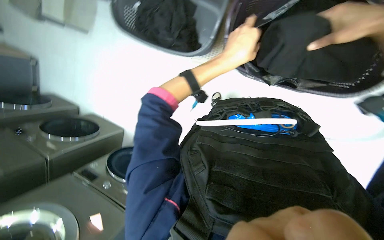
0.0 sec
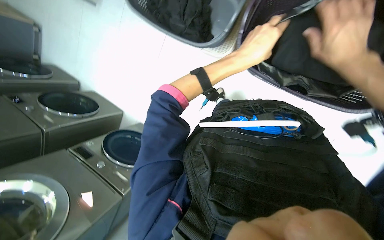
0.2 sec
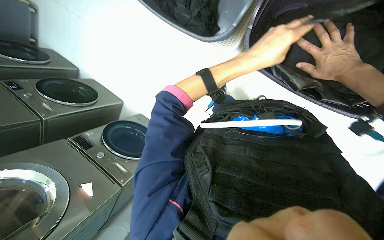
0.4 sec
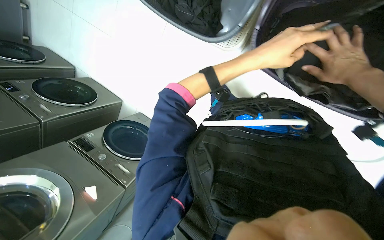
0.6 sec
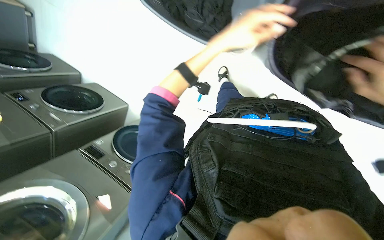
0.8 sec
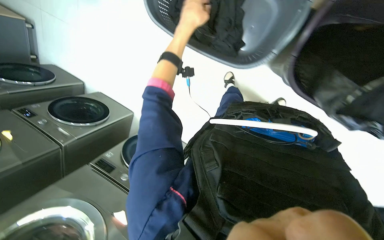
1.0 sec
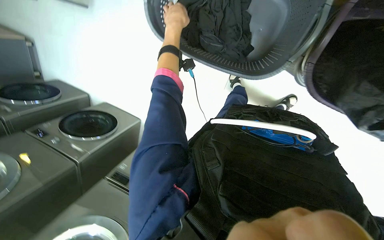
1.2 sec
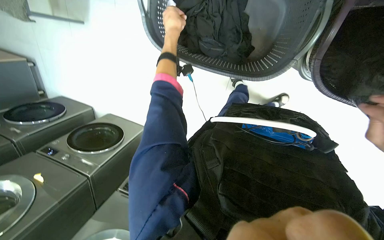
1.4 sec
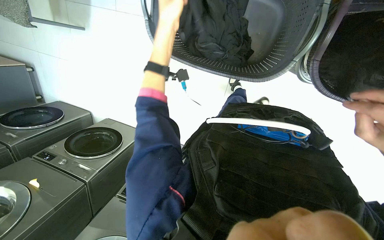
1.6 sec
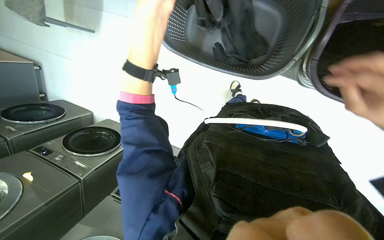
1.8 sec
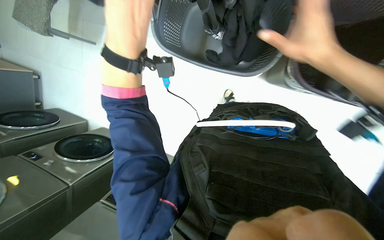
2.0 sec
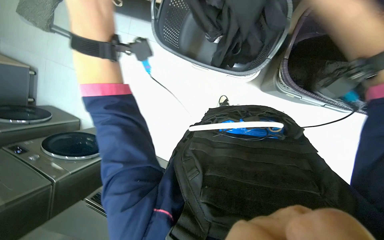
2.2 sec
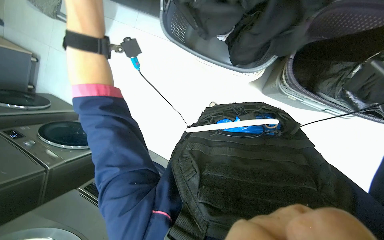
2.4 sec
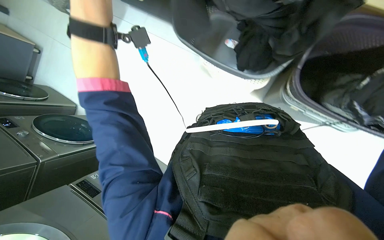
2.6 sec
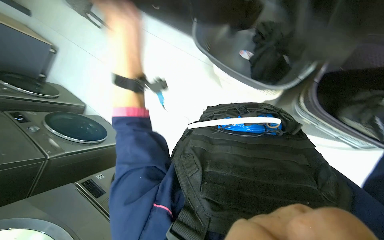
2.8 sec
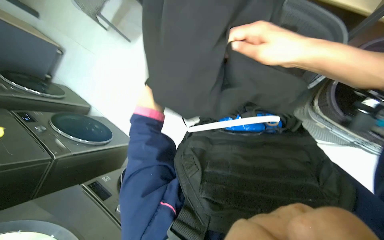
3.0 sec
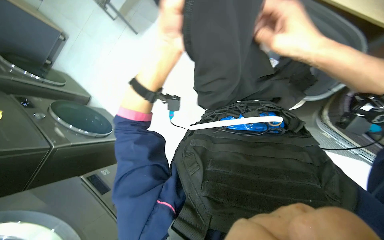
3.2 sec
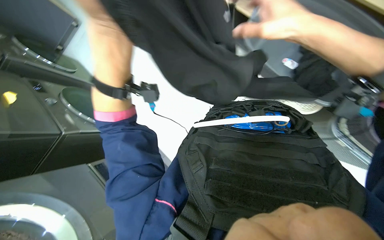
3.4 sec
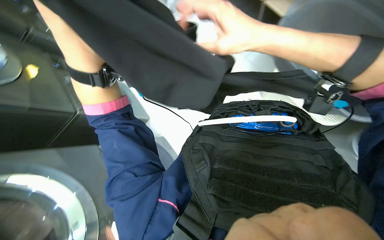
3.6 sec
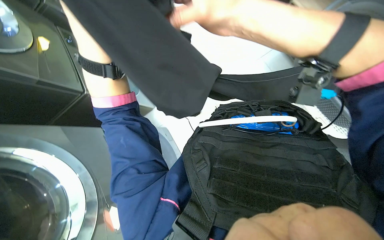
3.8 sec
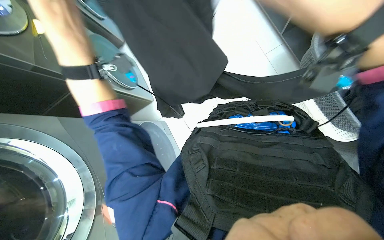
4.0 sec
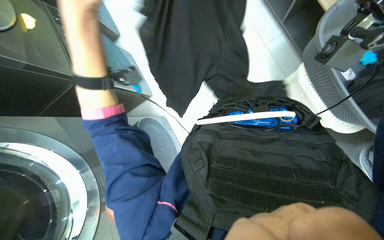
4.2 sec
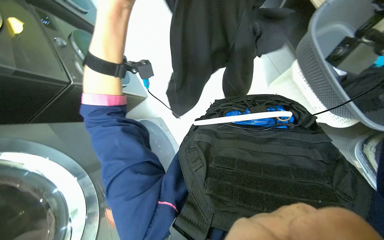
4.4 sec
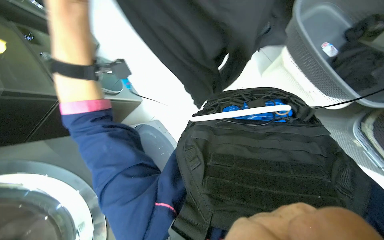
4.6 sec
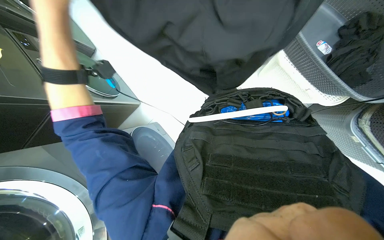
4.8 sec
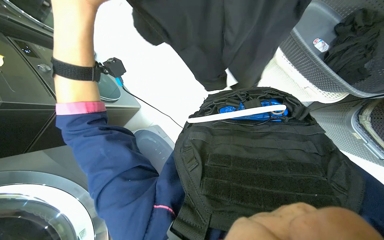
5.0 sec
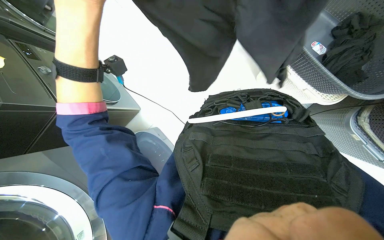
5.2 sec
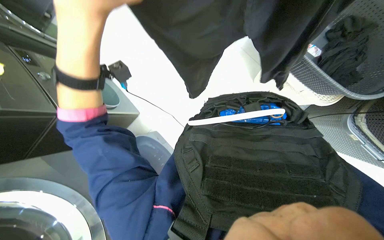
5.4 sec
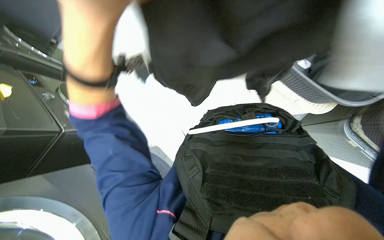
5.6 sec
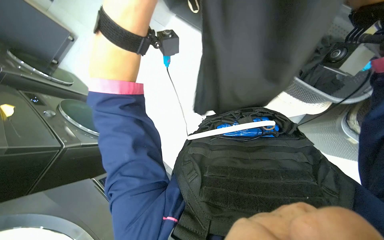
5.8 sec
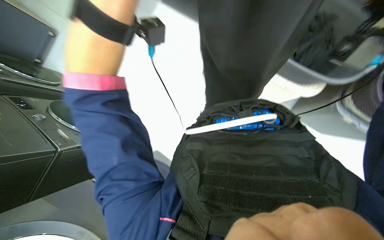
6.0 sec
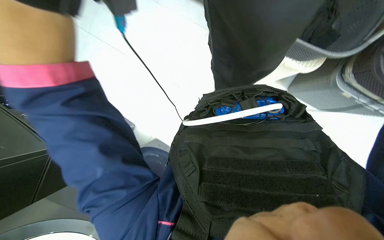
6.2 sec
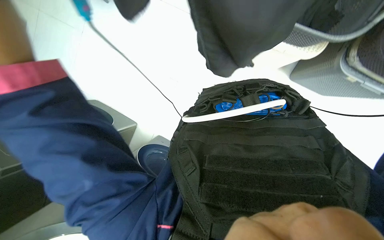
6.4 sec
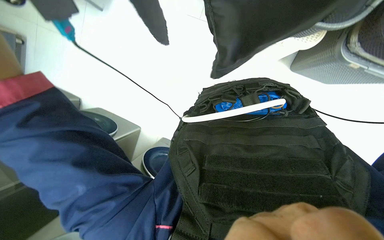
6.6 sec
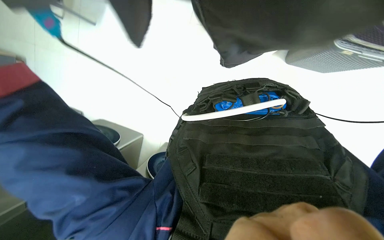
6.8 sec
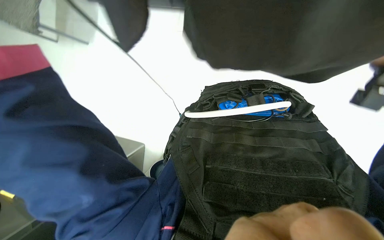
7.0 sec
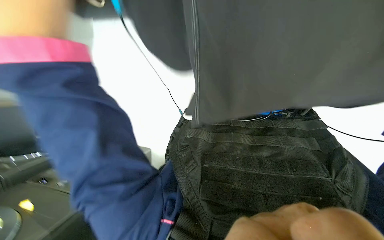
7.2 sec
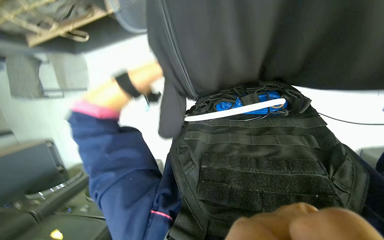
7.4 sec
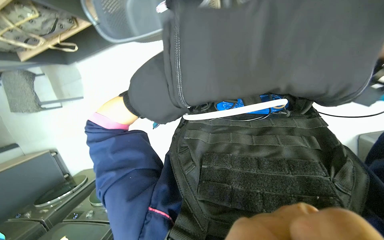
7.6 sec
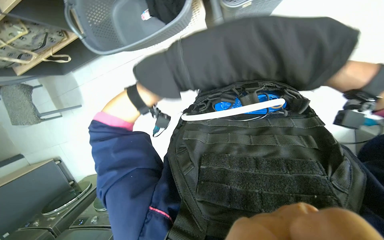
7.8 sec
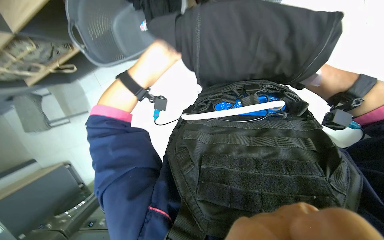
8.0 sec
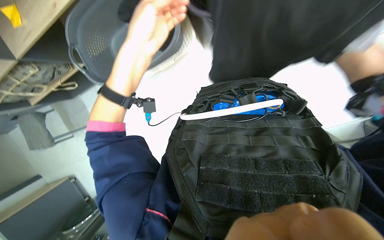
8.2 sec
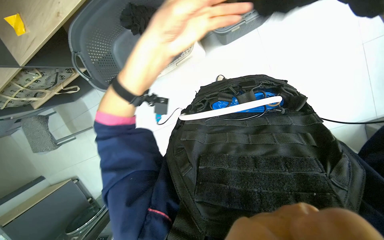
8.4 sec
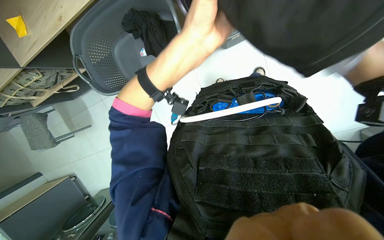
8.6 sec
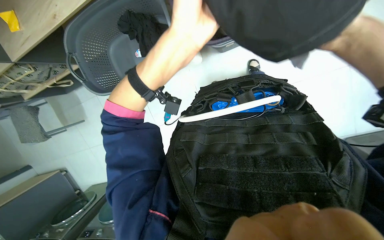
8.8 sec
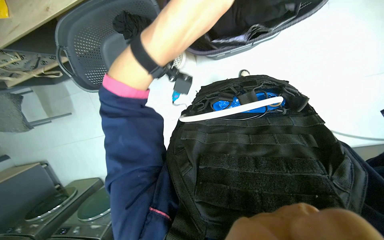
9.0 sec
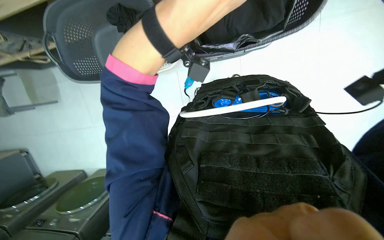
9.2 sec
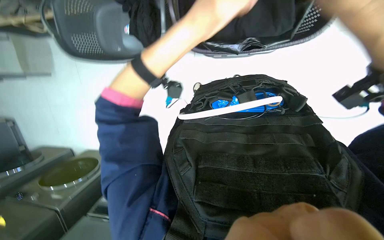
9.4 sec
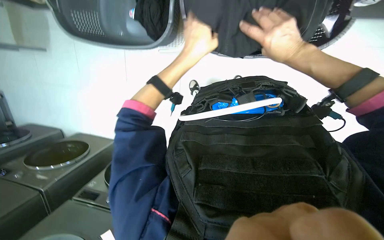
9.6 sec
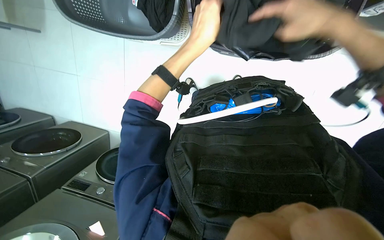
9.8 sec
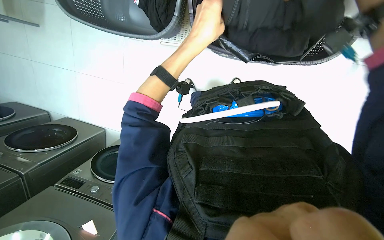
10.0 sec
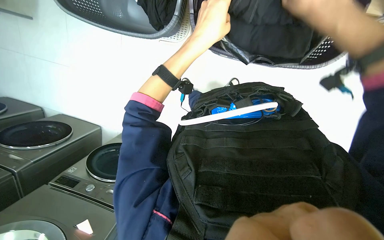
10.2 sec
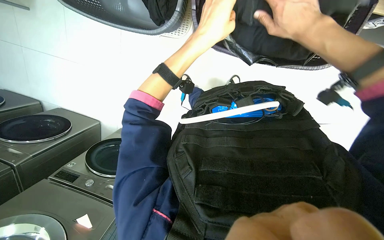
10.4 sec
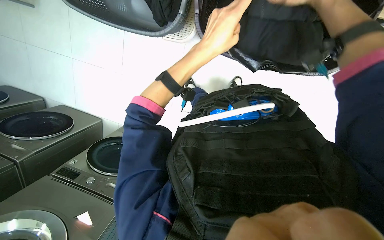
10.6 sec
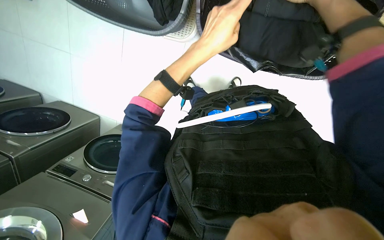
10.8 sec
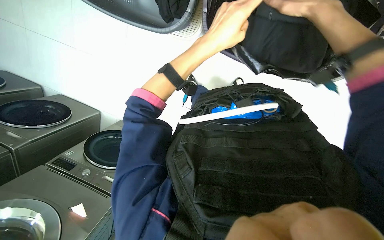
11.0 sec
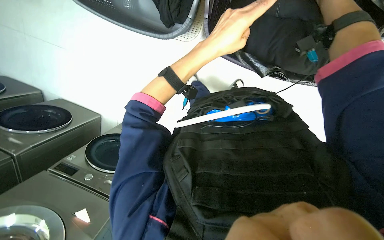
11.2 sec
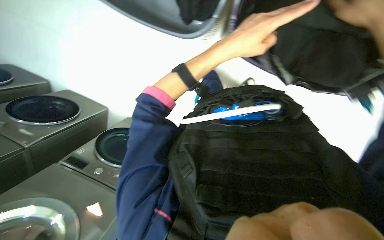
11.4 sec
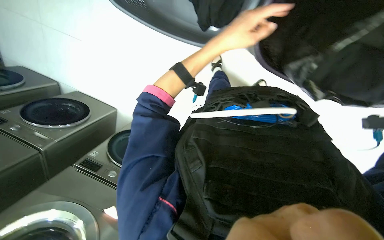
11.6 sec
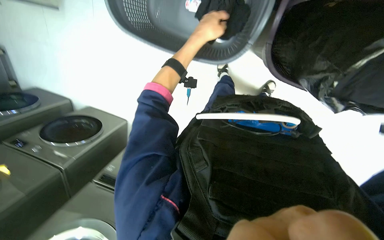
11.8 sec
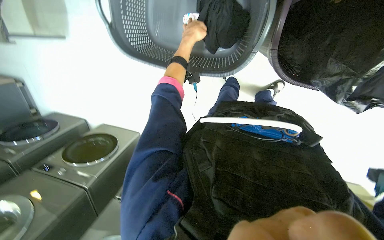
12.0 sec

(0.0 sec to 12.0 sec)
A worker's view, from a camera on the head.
Job: managing laundry.
The whole recording: Folding and packing clothes into bag. The worker folds black clothes and packs them into a bag.
0.0 sec - 1.6 sec: The left hand shifts approximately 50 cm to the left and up the picture.
1.6 sec - 3.0 sec: The view tips upward by approximately 20 degrees. The left hand travels down the picture and nearer to the camera by some 30 cm.
3.0 sec - 4.4 sec: The left hand travels to the left by some 20 cm.
9.0 sec - 10.4 sec: The left hand goes some 10 cm farther from the camera.
10.4 sec - 12.0 sec: The left hand heads up the picture, covering some 15 cm.

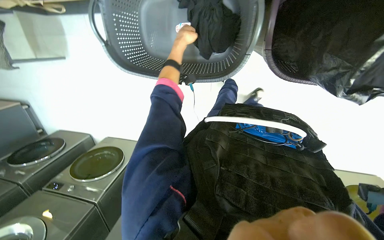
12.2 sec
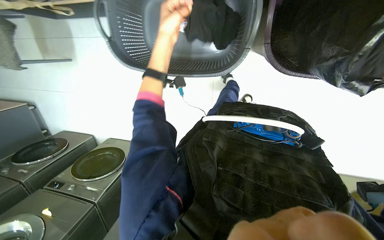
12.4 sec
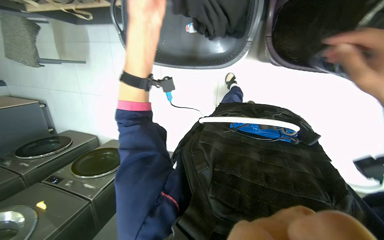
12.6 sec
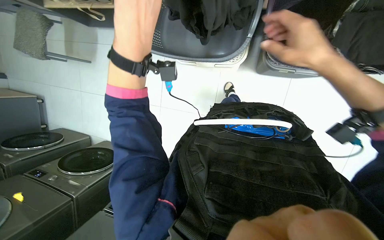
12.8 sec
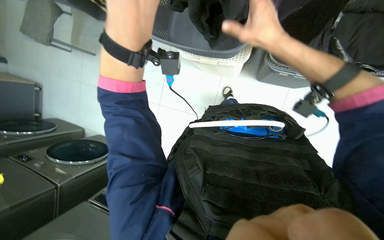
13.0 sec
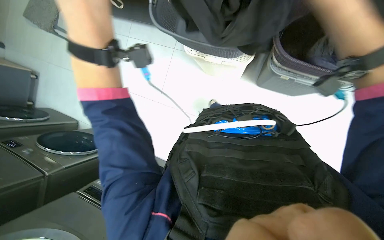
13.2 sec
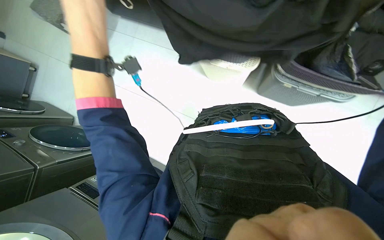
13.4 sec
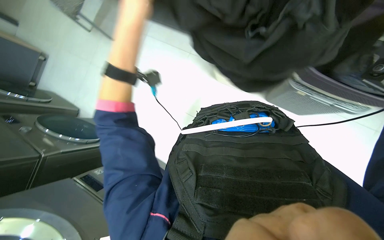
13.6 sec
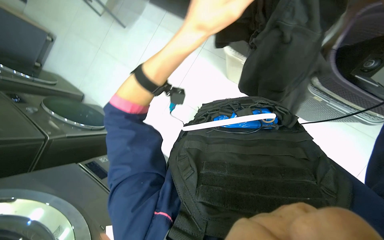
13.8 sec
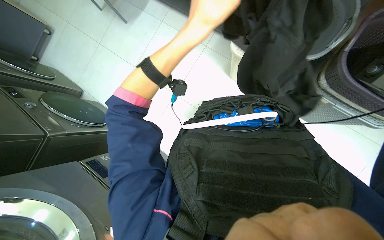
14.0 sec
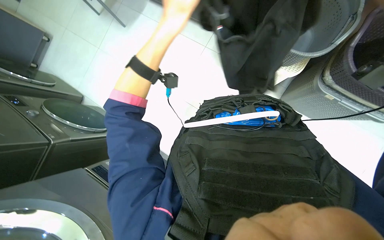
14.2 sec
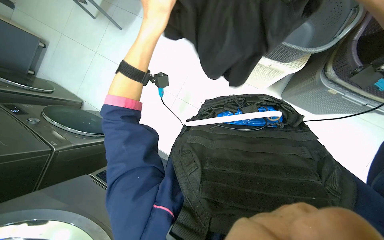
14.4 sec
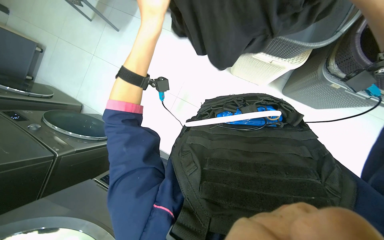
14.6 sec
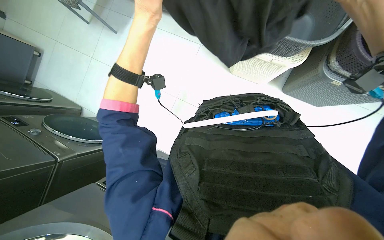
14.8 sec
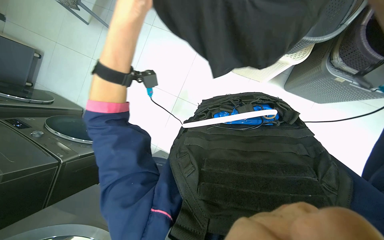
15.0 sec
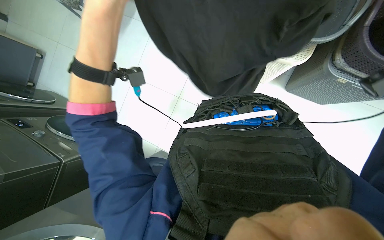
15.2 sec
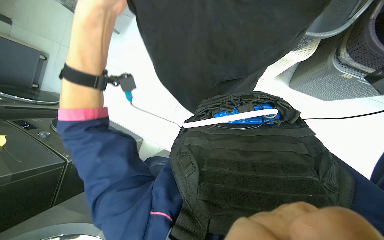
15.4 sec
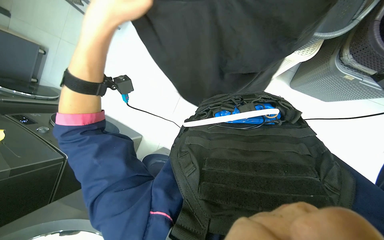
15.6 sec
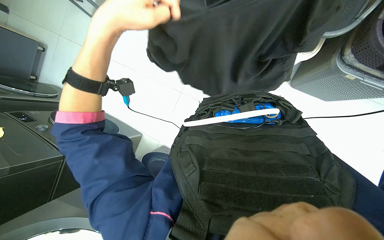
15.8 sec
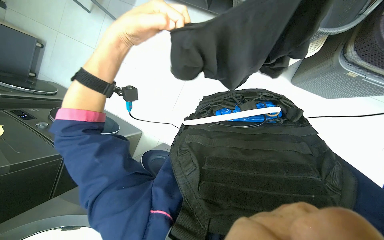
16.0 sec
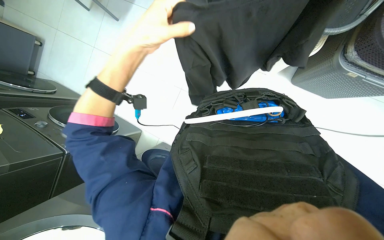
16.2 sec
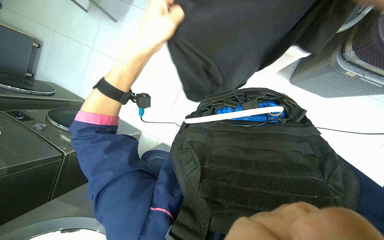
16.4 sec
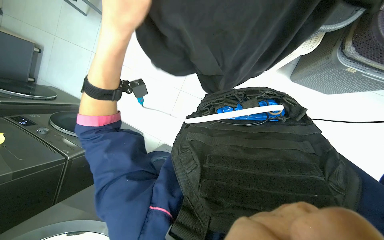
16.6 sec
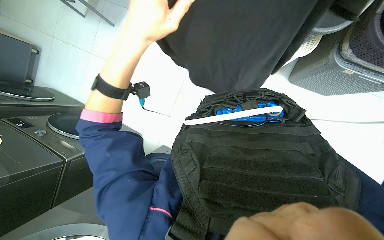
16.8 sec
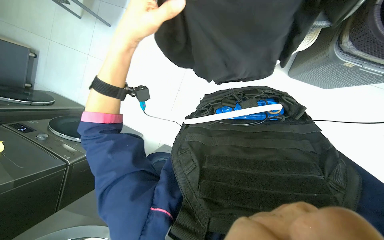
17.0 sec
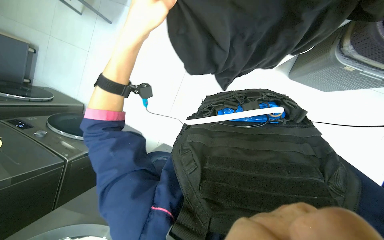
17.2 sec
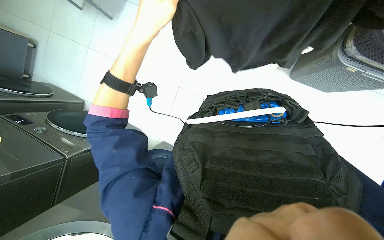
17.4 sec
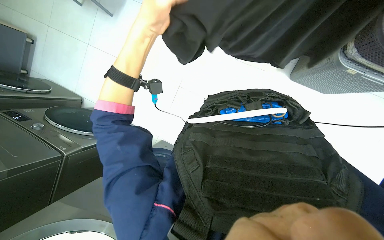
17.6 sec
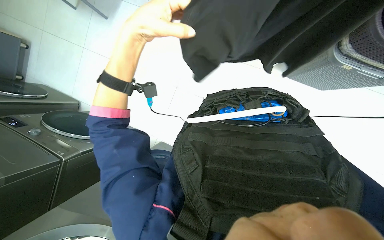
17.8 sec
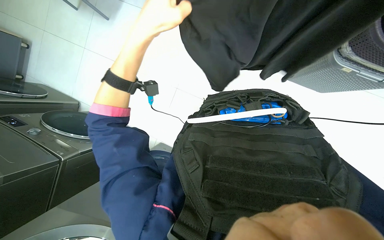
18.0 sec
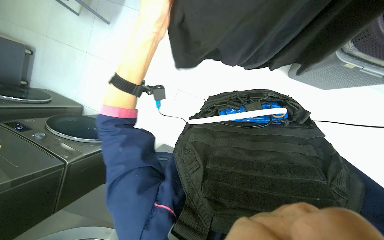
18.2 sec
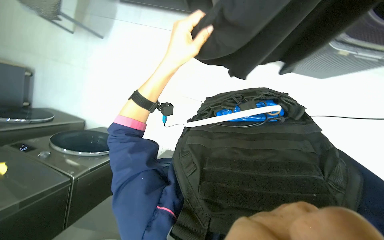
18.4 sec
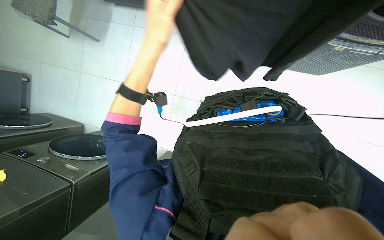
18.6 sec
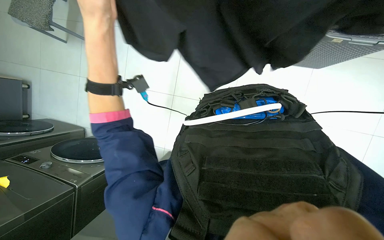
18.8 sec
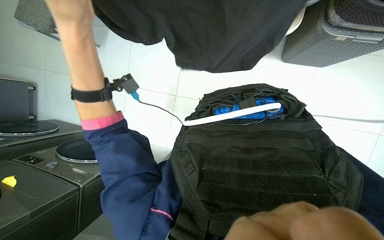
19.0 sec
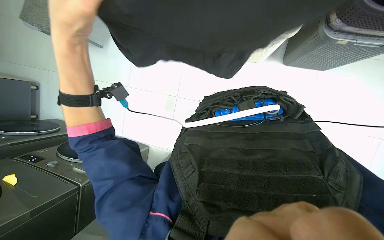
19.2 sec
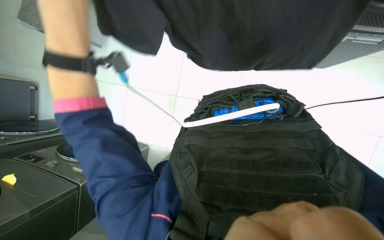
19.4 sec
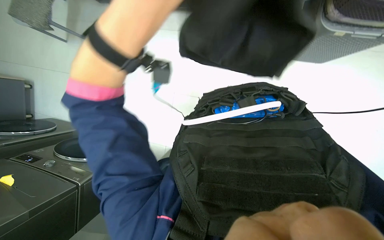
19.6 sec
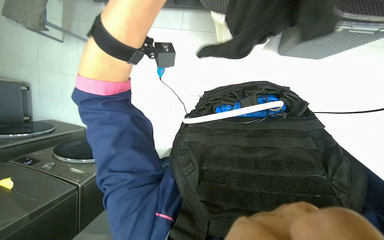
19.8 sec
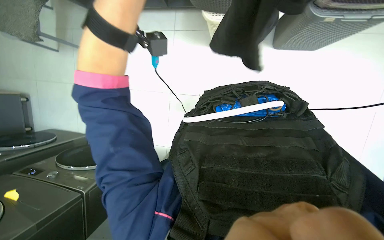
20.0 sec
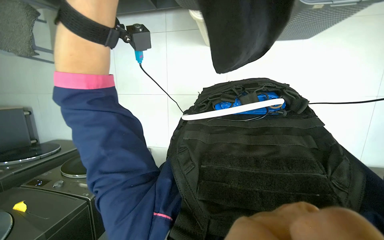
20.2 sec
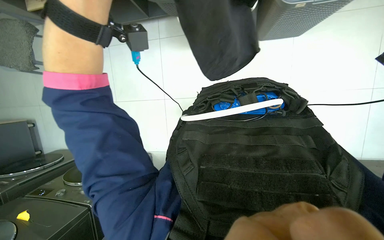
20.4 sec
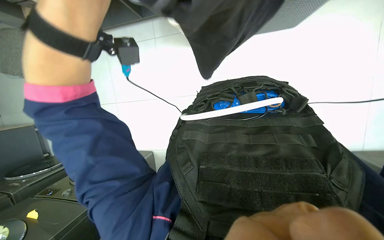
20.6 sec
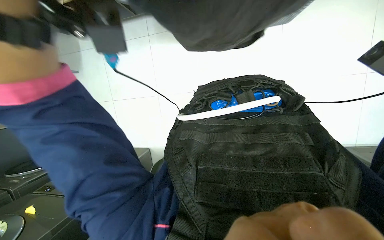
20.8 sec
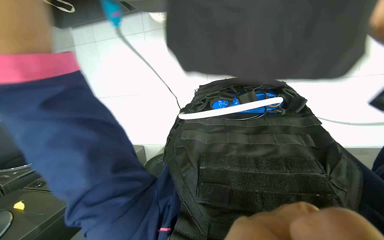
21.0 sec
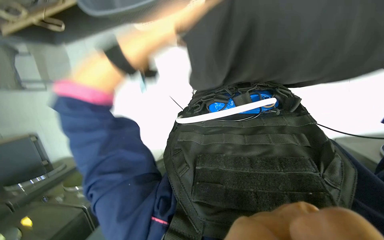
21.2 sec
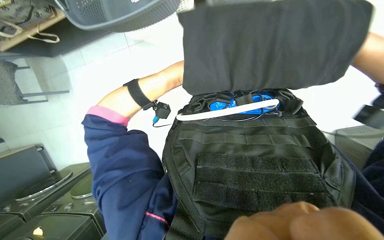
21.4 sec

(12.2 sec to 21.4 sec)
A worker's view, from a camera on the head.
Job: managing laundry.
The whole recording: Folding and packing clothes into bag. The worker folds black clothes and packs them into a bag.
12.2 sec - 13.8 sec: The view tips upward by some 20 degrees. The scene rotates clockwise by about 35 degrees. The left hand shifts roughly 60 cm nearer to the camera and down the picture.
13.8 sec - 15.2 sec: The left hand shifts approximately 10 cm to the left.
16.8 sec - 18.4 sec: The left hand heads farther from the camera, covering roughly 10 cm.
